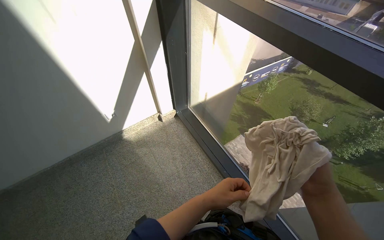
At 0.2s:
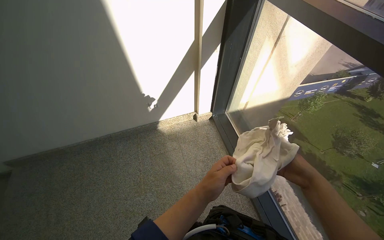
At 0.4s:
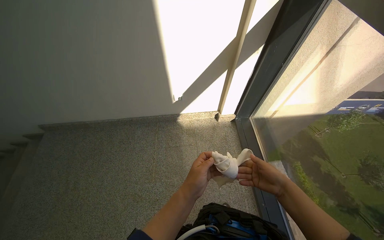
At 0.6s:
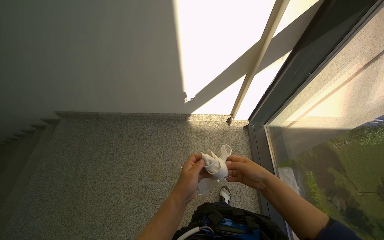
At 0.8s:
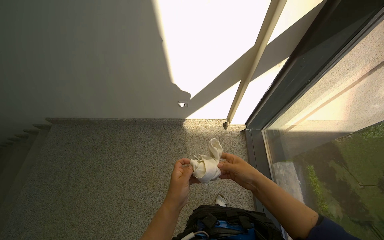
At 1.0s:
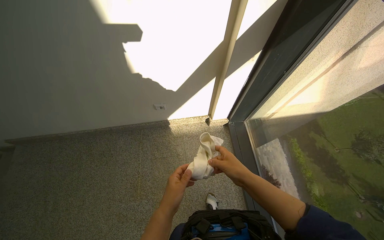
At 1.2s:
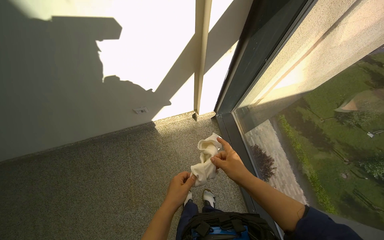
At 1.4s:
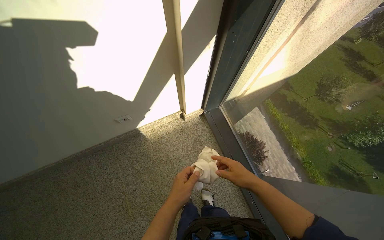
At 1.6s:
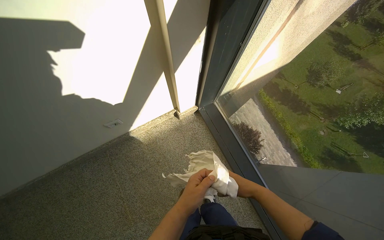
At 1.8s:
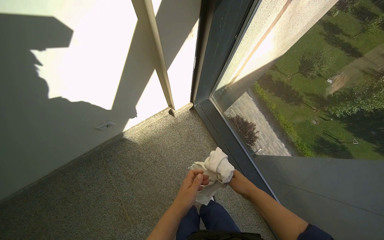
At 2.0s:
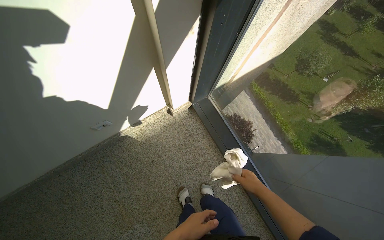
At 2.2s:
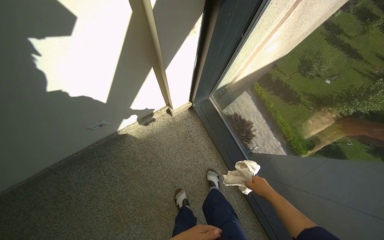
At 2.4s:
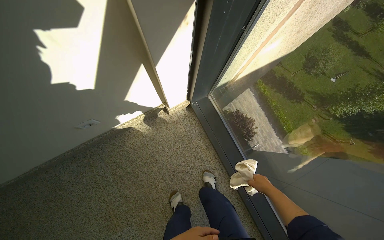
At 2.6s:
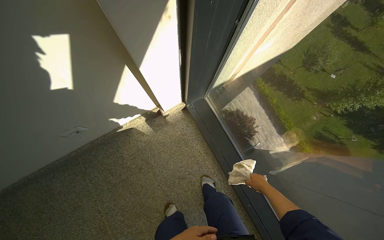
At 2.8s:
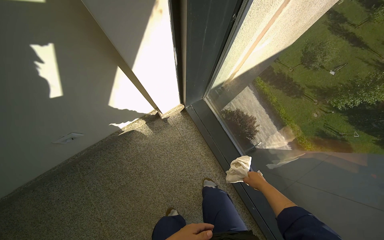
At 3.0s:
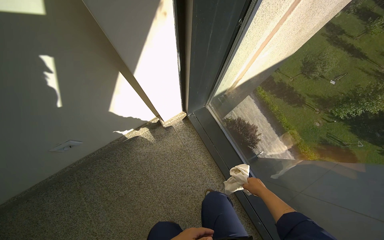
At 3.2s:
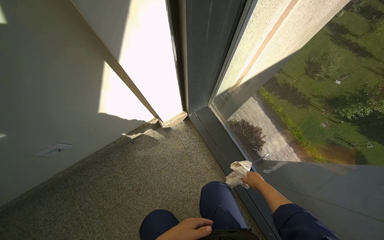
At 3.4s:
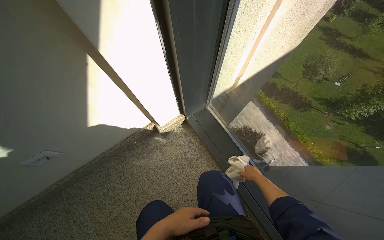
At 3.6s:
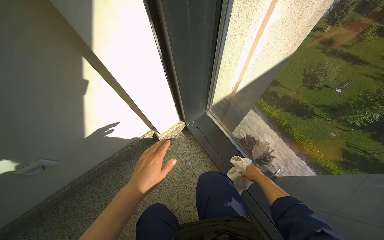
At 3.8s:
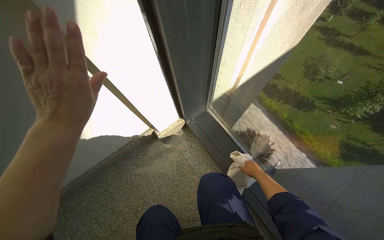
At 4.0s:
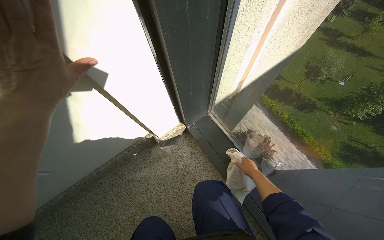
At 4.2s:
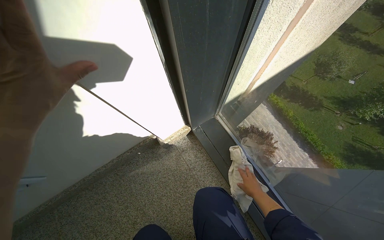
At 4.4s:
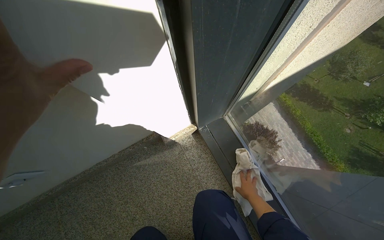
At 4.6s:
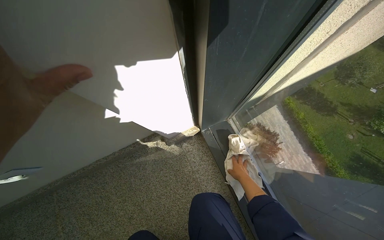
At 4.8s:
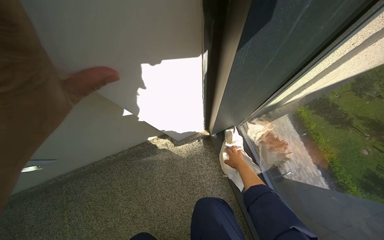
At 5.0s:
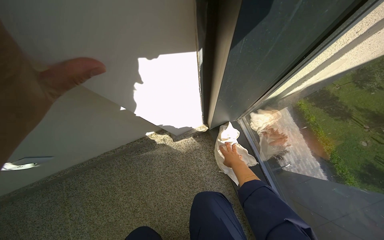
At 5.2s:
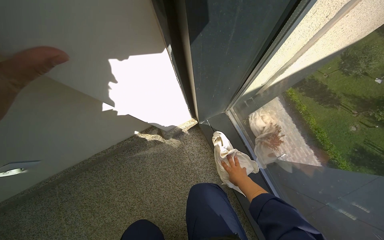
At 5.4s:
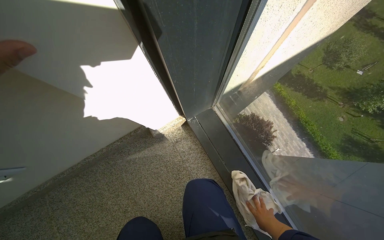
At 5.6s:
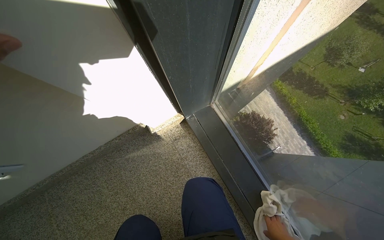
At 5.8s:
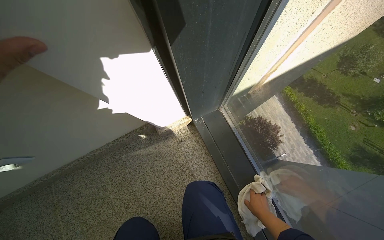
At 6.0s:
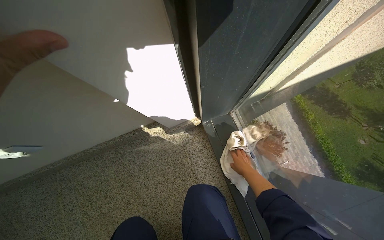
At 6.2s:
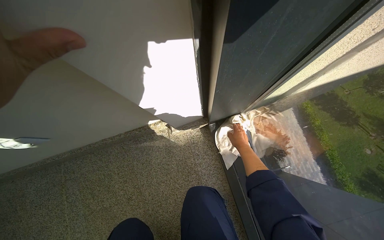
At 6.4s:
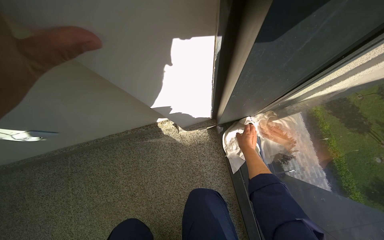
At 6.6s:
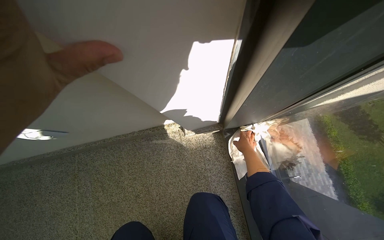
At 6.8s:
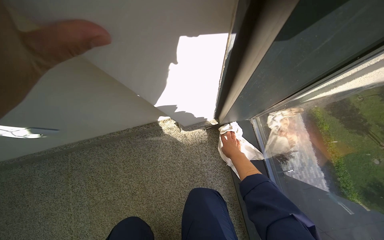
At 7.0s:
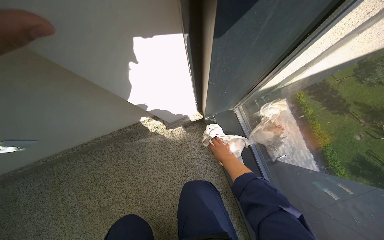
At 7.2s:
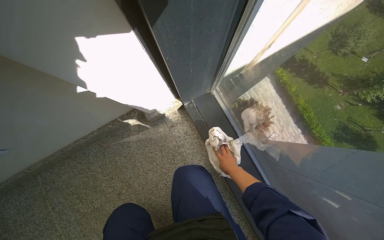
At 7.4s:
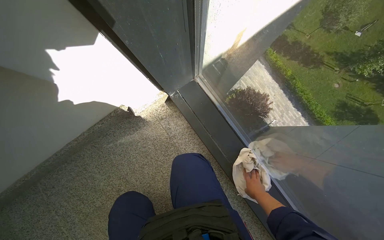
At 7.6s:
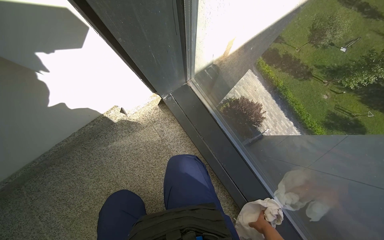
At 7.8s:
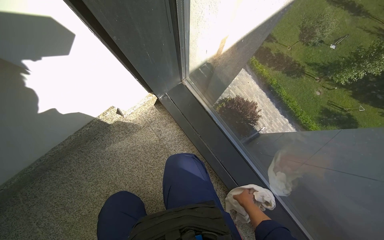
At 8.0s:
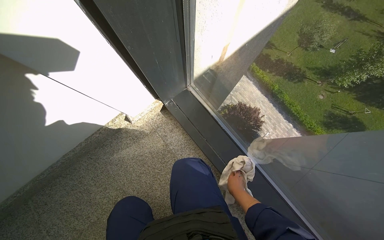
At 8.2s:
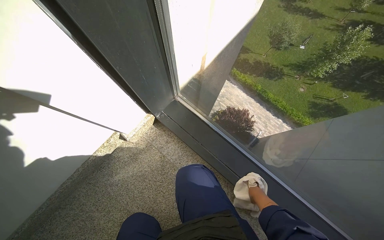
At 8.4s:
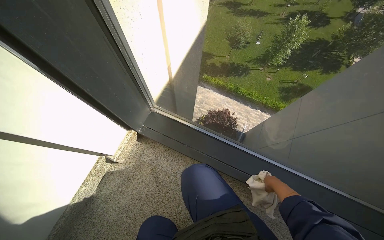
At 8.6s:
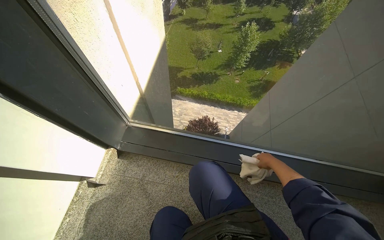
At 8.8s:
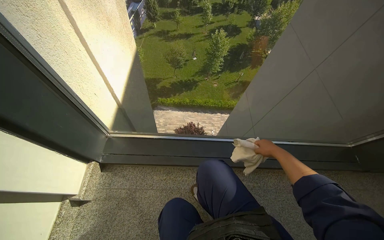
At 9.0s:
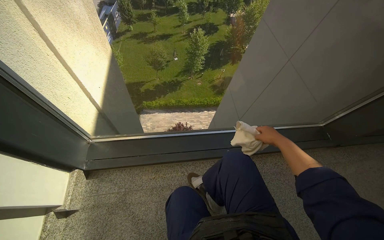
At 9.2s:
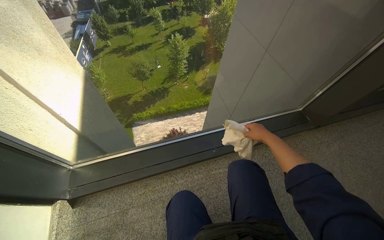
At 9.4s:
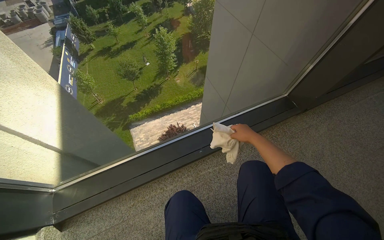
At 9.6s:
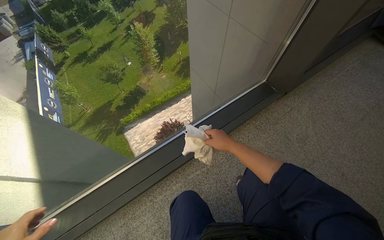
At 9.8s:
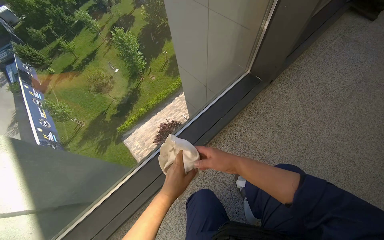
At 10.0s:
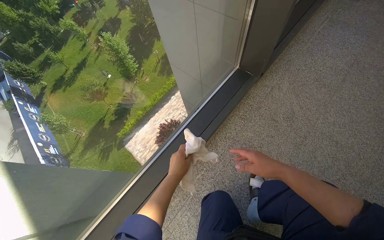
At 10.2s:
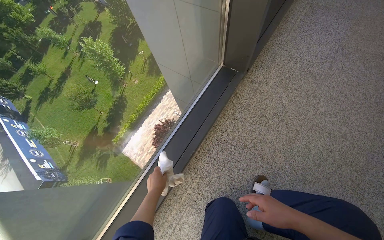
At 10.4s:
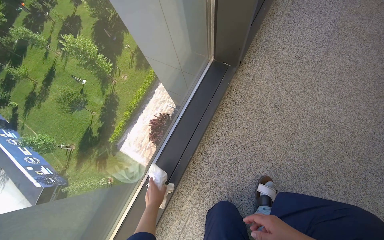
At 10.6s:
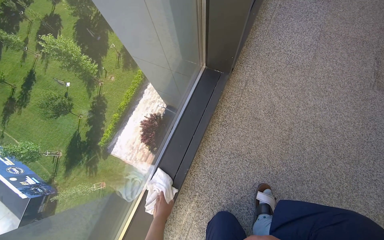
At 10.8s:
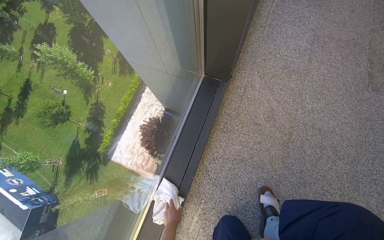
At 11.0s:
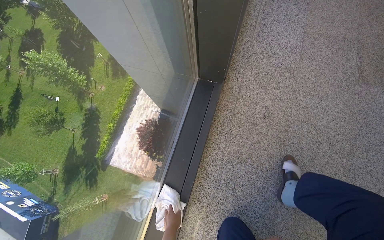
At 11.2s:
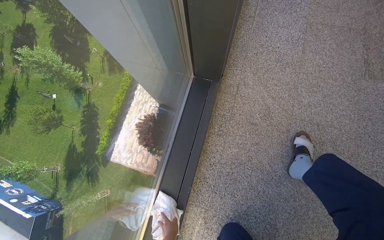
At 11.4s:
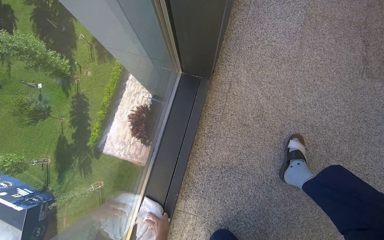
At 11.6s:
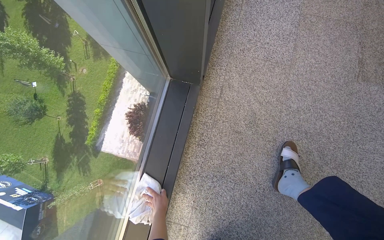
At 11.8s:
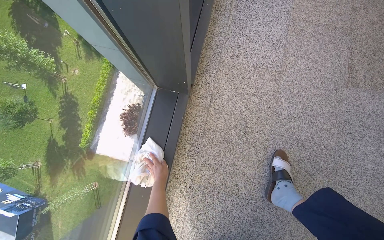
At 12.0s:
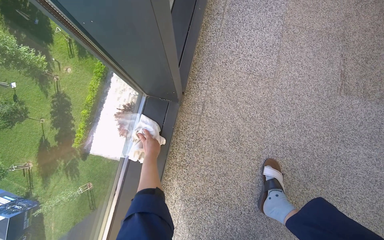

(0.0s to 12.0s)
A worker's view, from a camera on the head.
Job: wiping surfaces.
The whole recording: Wiping window frames. The worker wipes the window frames with a cloth.
0.0s - 1.6s: The camera travels about 60 cm. The view tilts roughly 20 degrees downward.
1.6s - 3.0s: The right hand goes some 30 cm farther from the camera.
4.4s - 6.0s: The right hand goes up and down the picture, approximately 25 cm each way, reversing 2 times.
6.0s - 7.6s: The right hand moves down the picture, about 40 cm.
7.6s - 9.0s: The wearer looks roughly 60 degrees further to the right. The view tilts roughly 20 degrees upward.
9.0s - 10.4s: The wearer moves roughly 60 cm. The head turns to the right by roughly 55 degrees.
10.4s - 12.0s: The camera is carried approximately 40 cm. The wearer looks approximately 15 degrees further to the right.

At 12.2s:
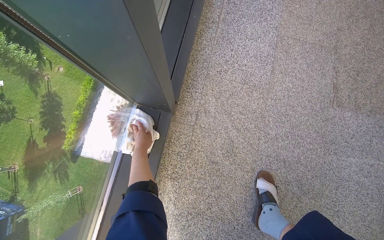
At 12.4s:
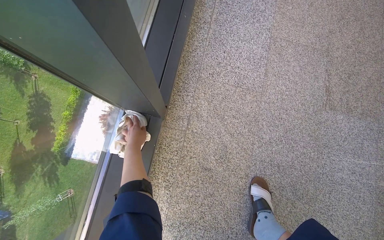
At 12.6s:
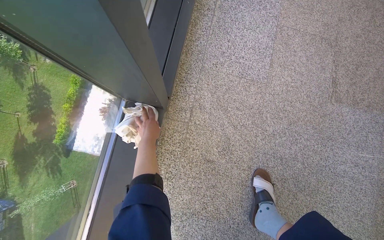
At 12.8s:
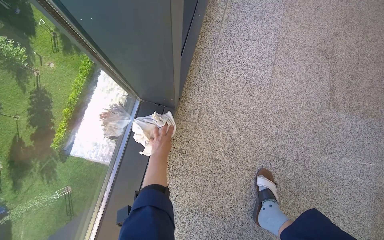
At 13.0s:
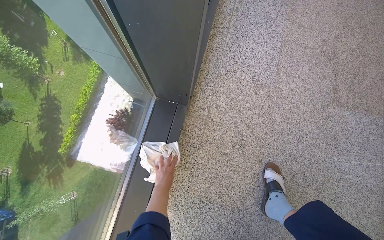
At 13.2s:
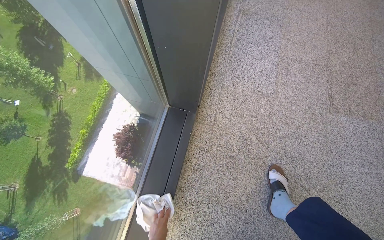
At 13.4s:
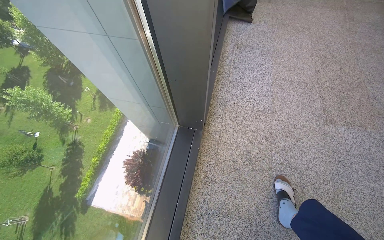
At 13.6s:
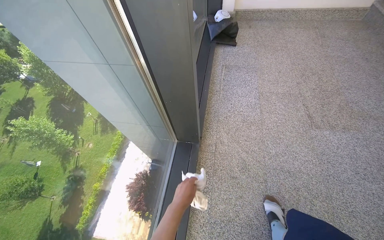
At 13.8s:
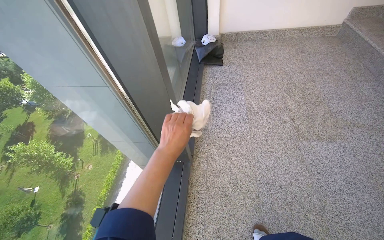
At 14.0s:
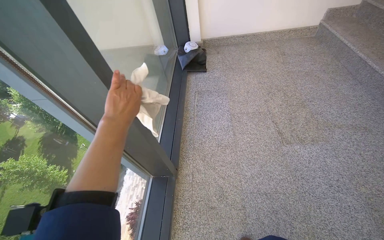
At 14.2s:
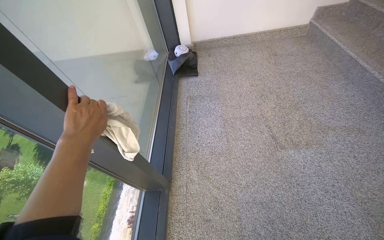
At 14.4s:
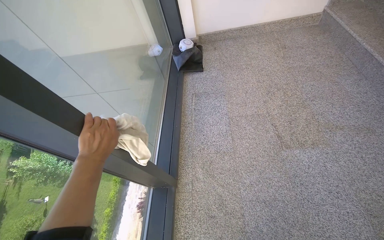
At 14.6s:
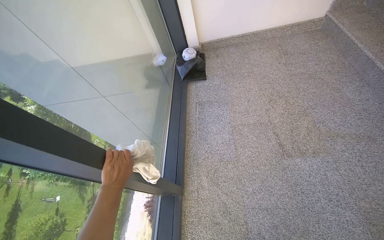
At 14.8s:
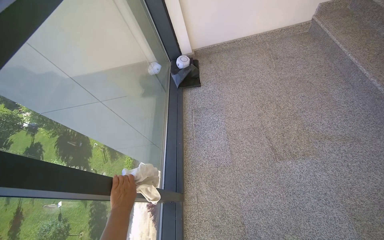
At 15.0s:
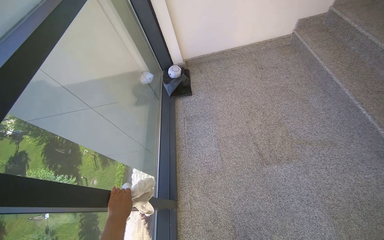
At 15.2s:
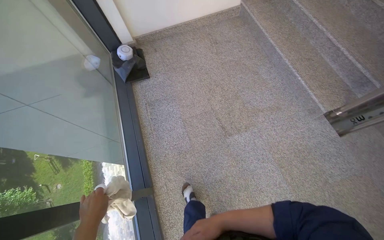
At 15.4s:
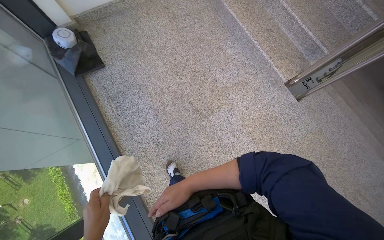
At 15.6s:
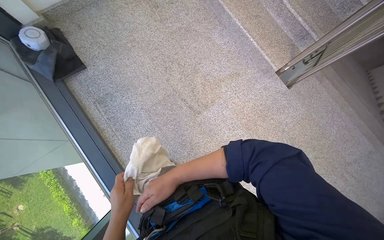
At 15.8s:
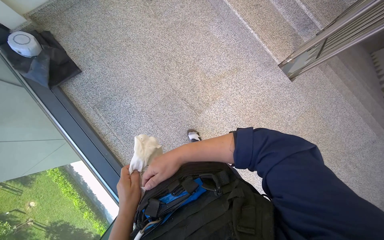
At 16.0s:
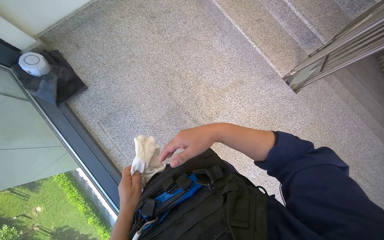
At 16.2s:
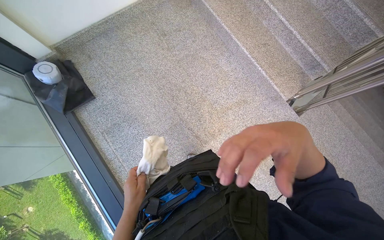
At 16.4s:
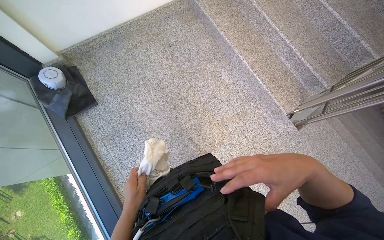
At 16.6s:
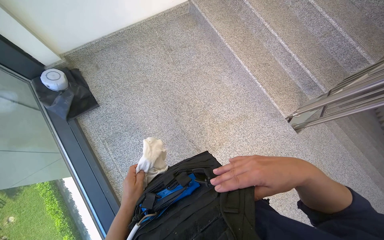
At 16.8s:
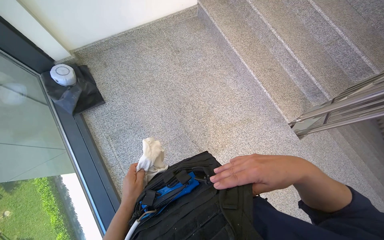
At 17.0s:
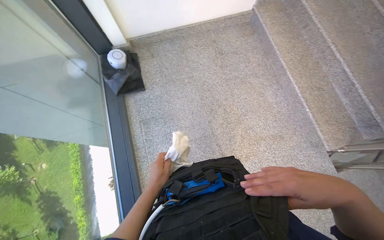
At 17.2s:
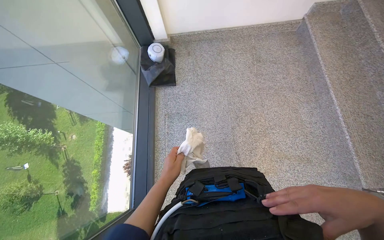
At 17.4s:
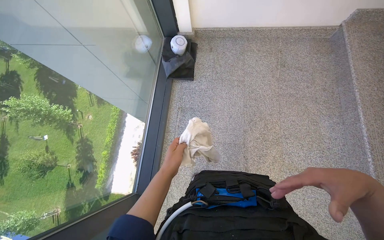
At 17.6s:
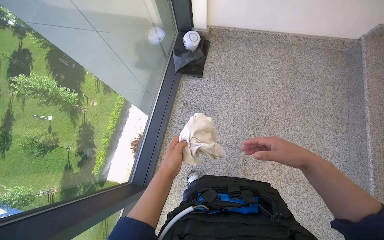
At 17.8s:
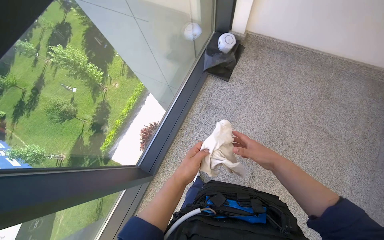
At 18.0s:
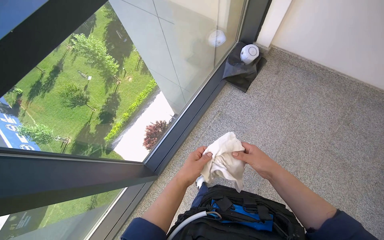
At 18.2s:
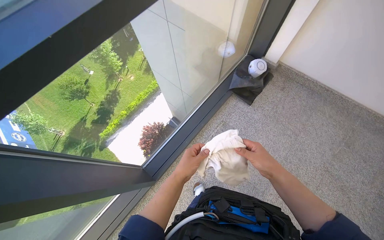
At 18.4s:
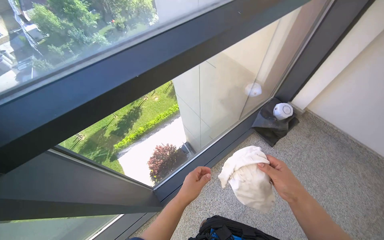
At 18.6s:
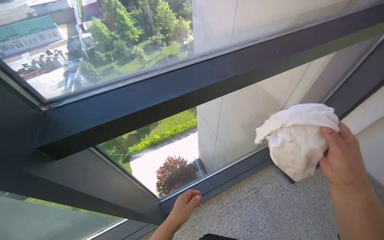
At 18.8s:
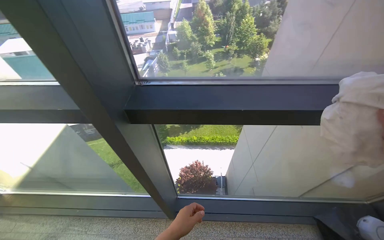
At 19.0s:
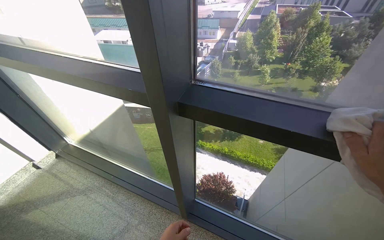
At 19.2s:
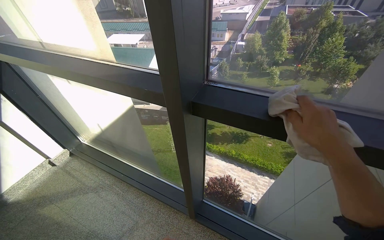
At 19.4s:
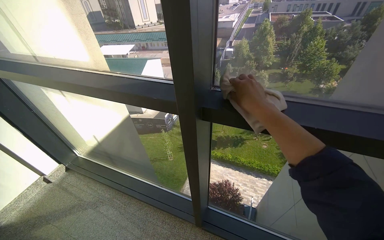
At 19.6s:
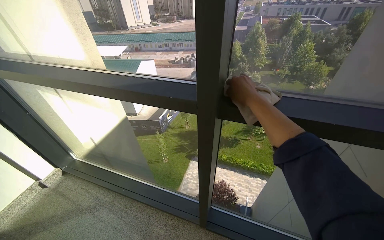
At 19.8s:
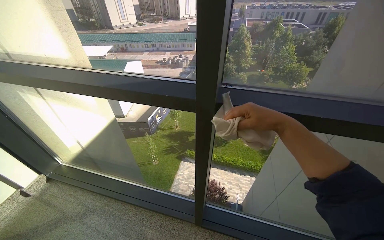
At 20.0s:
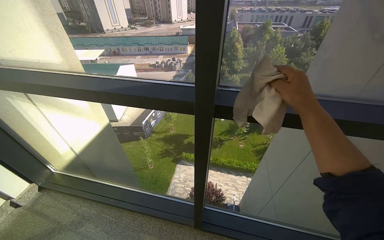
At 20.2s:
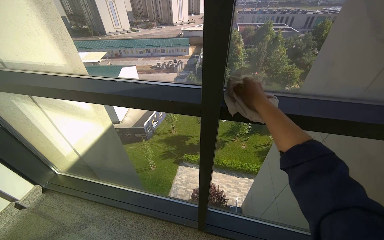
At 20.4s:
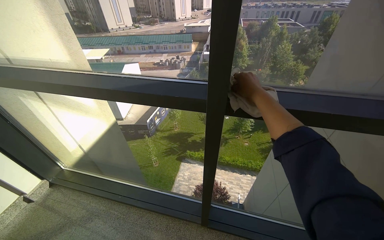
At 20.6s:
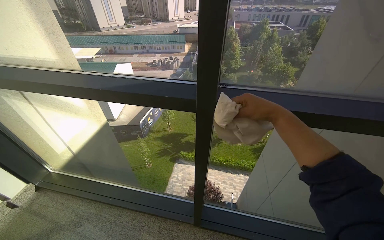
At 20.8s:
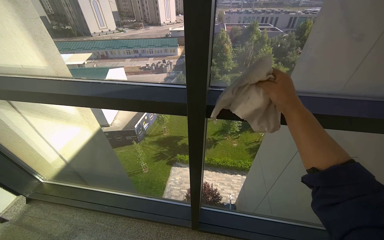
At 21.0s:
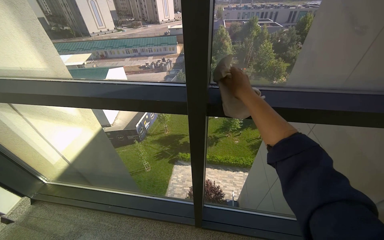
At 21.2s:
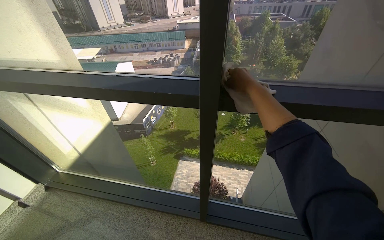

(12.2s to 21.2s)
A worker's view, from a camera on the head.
Job: wiping surfaces.
The whole recording: Wiping window frames. The worker wipes the window frames with a cloth.
12.2s - 13.8s: The camera is carried roughly 40 cm. The view tilts about 30 degrees upward.
13.8s - 15.2s: The camera travels about 50 cm. The wearer looks about 25 degrees further to the right.
15.2s - 16.6s: The head rotates approximately 20 degrees to the right.
16.6s - 18.2s: The head turns to the left by approximately 75 degrees.
19.8s - 21.2s: The right hand goes nearer and farther, about 15 cm each way, reversing 2 times.
